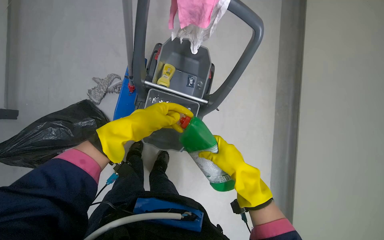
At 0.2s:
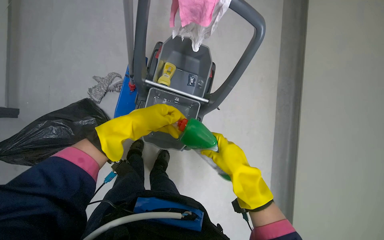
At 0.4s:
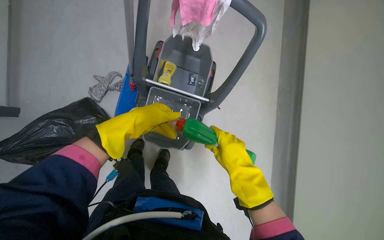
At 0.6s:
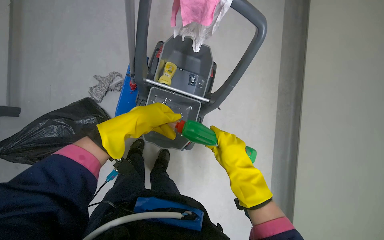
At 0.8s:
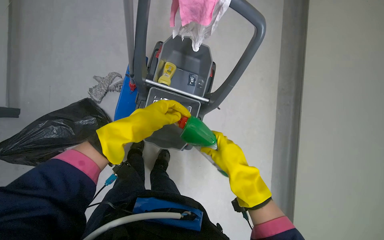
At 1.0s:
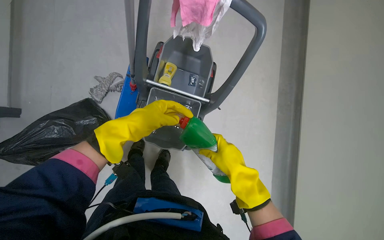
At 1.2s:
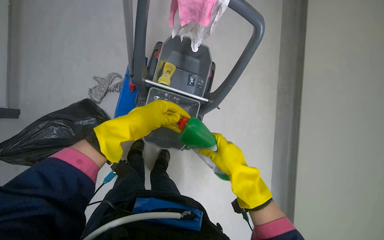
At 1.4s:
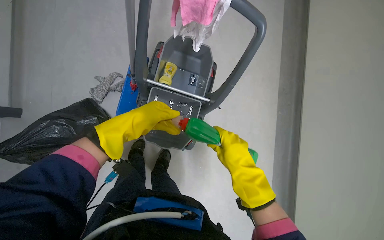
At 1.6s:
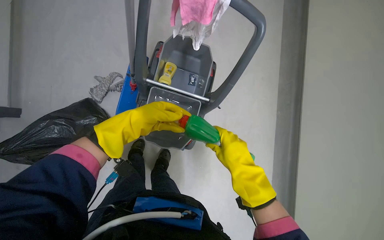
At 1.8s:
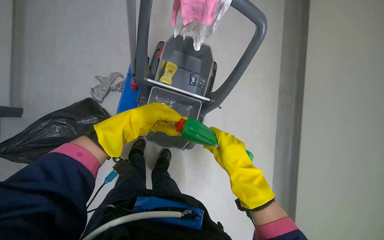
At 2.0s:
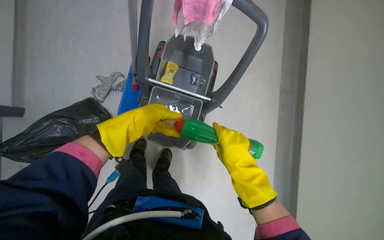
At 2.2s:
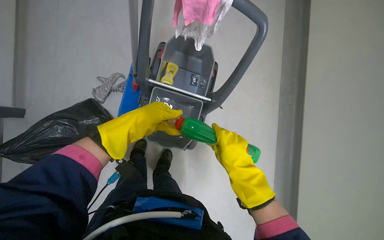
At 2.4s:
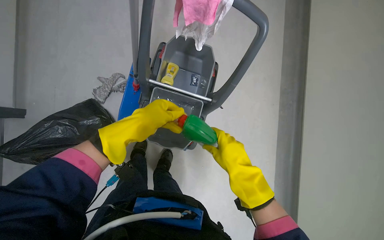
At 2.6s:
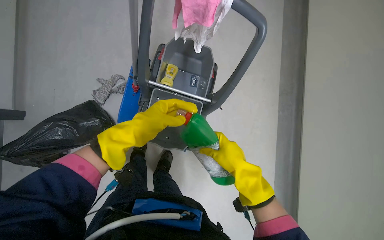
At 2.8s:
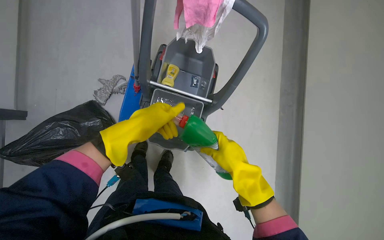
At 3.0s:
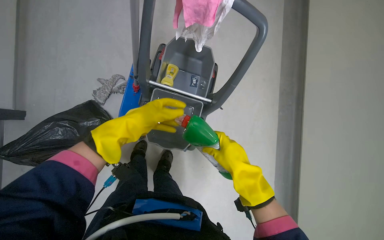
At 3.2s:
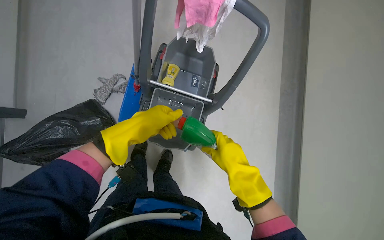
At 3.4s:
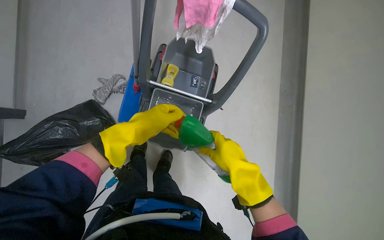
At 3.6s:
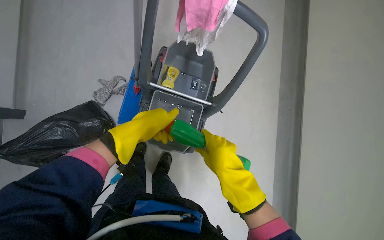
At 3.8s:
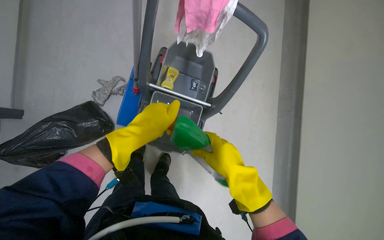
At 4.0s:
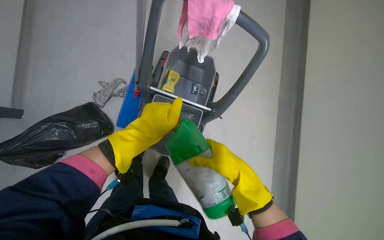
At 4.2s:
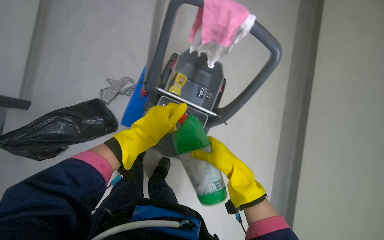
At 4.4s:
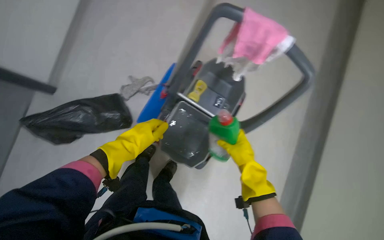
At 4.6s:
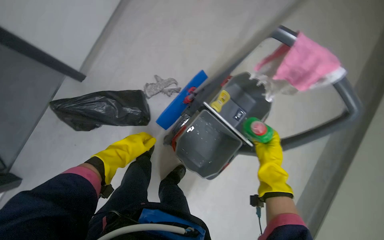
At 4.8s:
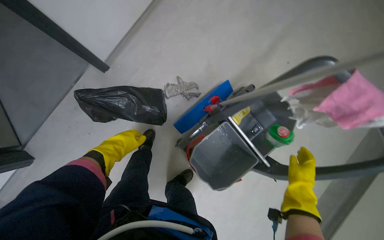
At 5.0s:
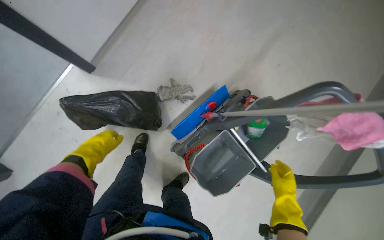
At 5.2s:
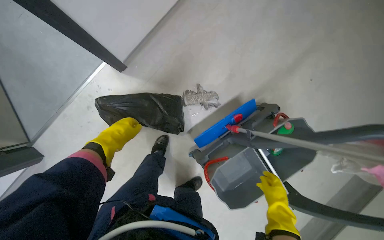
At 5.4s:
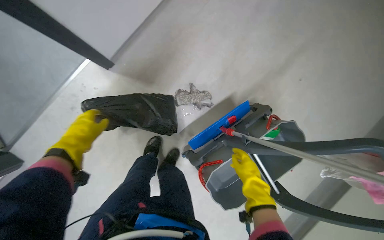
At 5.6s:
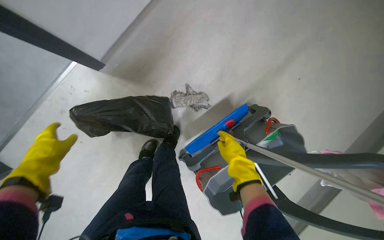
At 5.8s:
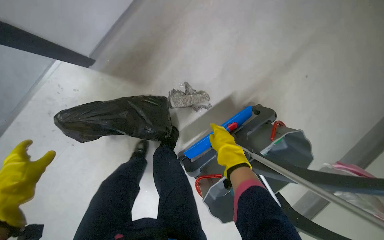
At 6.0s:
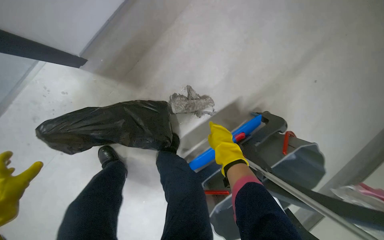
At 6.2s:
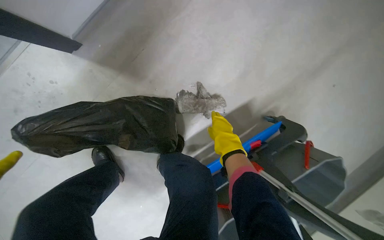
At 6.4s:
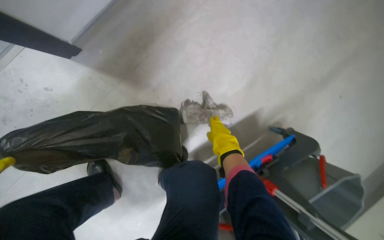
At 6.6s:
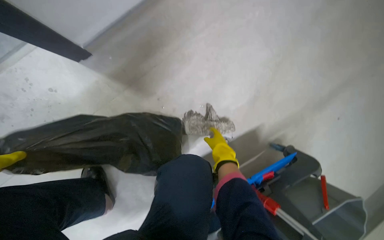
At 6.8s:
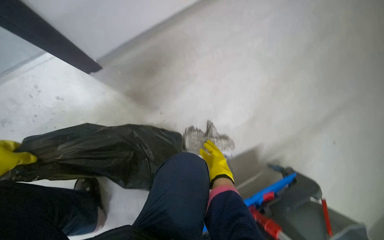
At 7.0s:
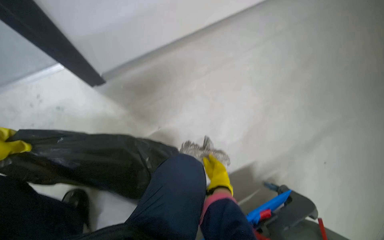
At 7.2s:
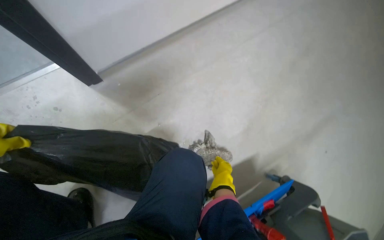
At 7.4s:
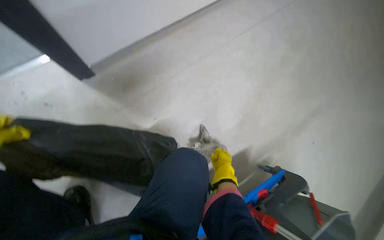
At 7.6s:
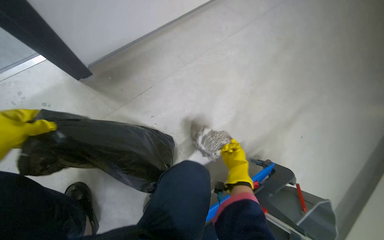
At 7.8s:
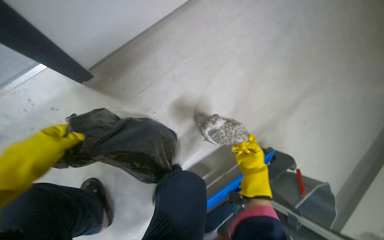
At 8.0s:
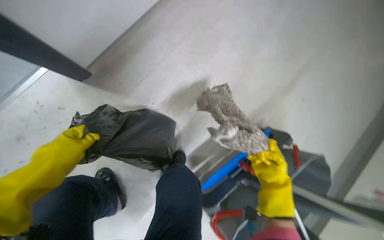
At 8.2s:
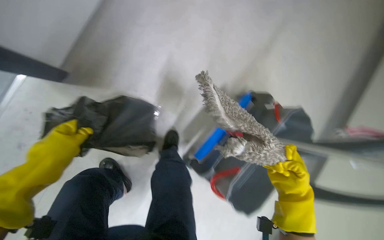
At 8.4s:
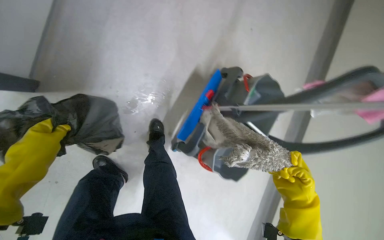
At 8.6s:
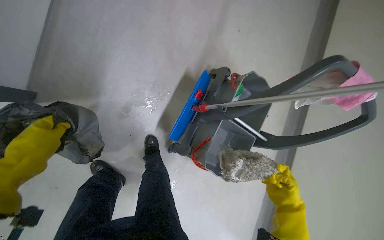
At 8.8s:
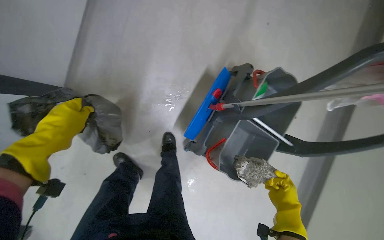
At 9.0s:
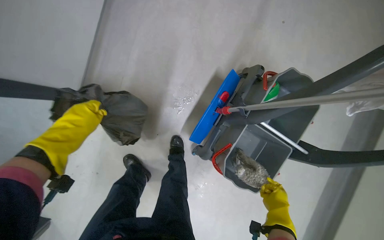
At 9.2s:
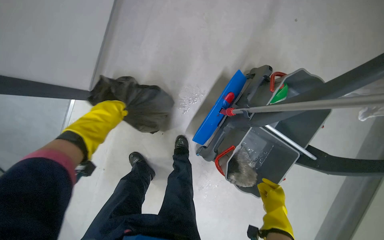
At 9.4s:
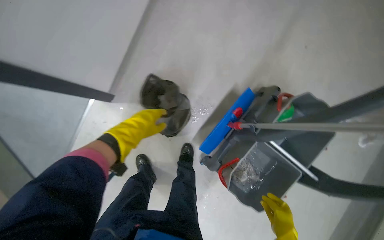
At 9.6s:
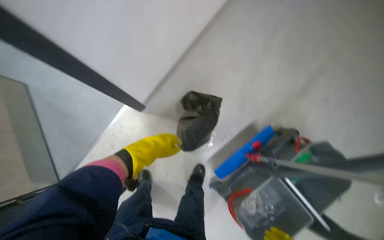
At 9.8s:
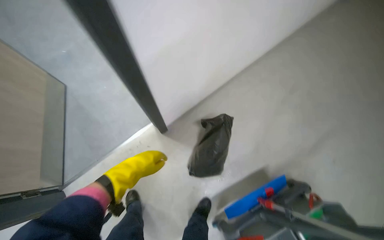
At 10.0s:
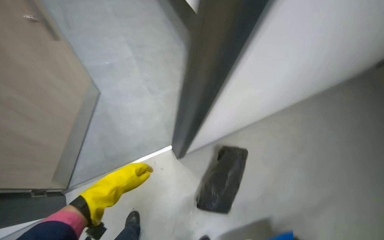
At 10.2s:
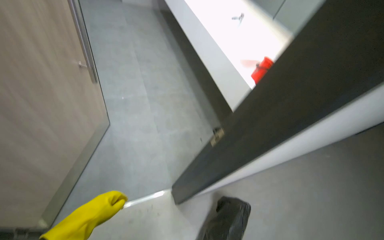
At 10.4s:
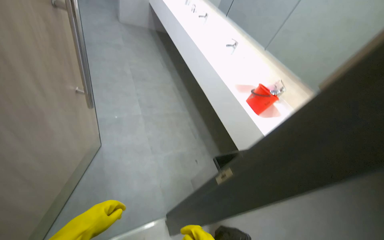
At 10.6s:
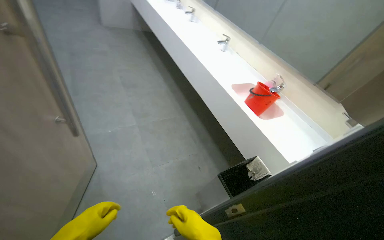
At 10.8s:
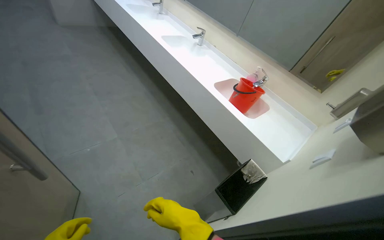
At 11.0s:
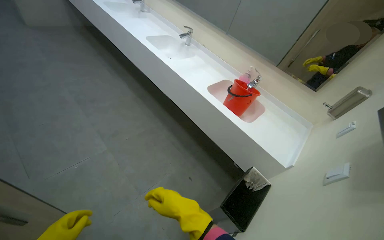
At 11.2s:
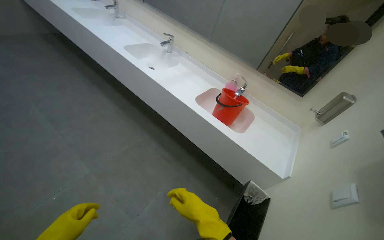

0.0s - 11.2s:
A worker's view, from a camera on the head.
Job: preparing cleaning supplies.
The whole recording: Preparing cleaning tools. The worker fills buckets with water and cleaning solution, and wrings a mop head.
0.0s - 1.6s: The left hand swings nearer and farther, roughly 10 cm each way, with 2 reversals.
1.6s - 3.2s: The hands are busy where they are.
3.2s - 4.8s: The scene rotates clockwise by roughly 35 degrees.
4.8s - 6.4s: The camera is carried approximately 70 cm. The wearer looks about 15 degrees further downward.
6.4s - 8.0s: The right hand goes about 25 cm nearer to the camera.
8.0s - 9.6s: The wearer moves approximately 40 cm. The camera sweeps to the left, by roughly 20 degrees.
9.6s - 11.2s: The head travels approximately 1 m. The camera is aimed some 20 degrees further to the right. The view tilts some 30 degrees upward.

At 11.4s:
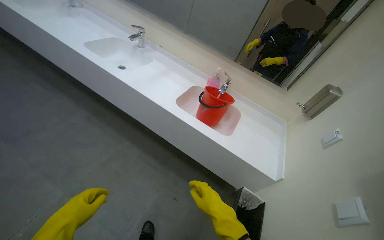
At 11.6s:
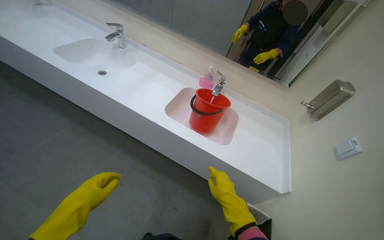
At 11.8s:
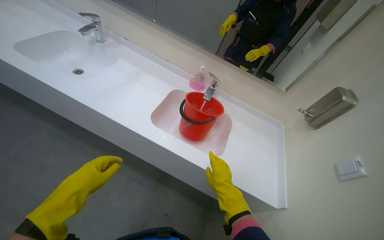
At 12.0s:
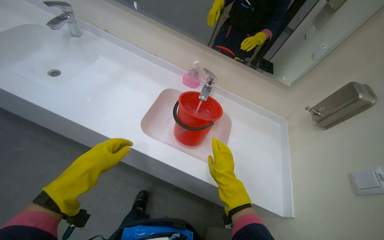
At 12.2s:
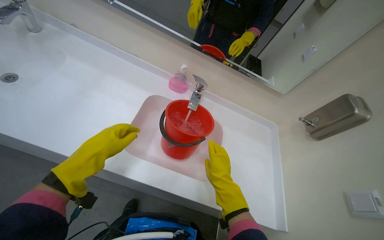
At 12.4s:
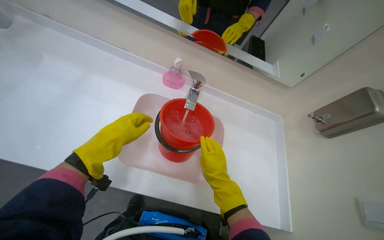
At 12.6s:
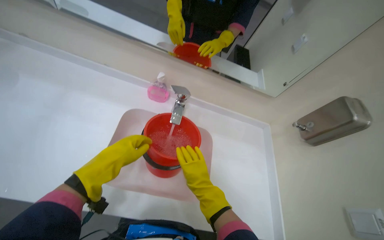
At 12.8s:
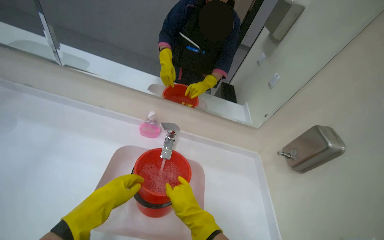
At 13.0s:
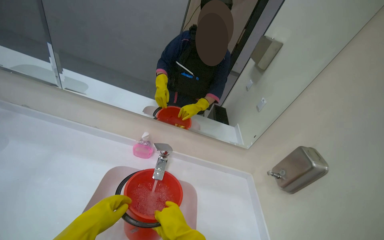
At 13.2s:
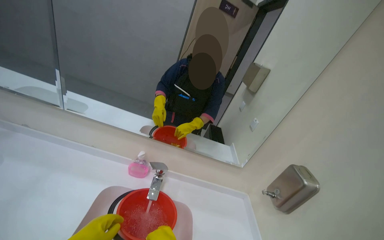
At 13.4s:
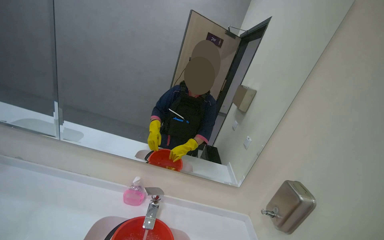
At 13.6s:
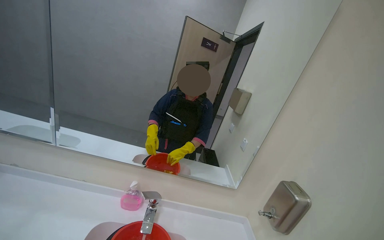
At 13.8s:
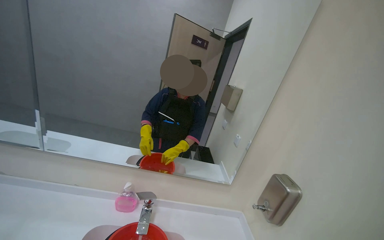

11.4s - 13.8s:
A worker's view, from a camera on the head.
Job: preparing cleaning supplies.
The whole recording: Preparing cleaning tools. The worker fills buckets with water and cleaning solution, and wrings a mop head.
11.4s - 12.6s: The head travels approximately 70 cm. The head rotates roughly 20 degrees to the right. The camera pitches downward, by some 20 degrees.
12.6s - 13.8s: The camera pitches upward, by roughly 35 degrees.

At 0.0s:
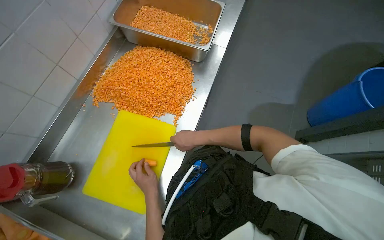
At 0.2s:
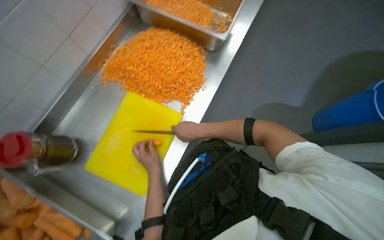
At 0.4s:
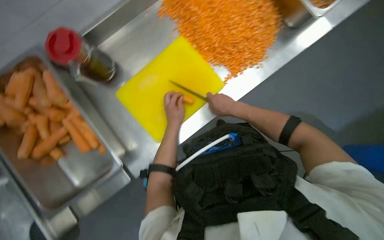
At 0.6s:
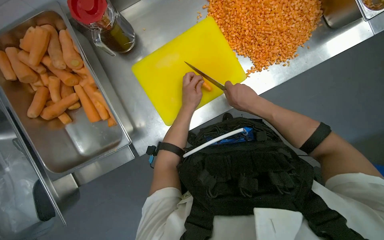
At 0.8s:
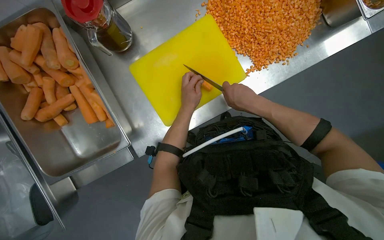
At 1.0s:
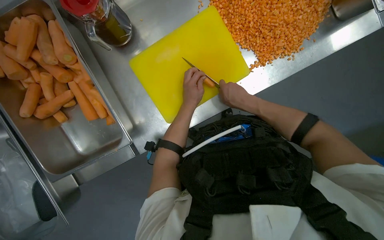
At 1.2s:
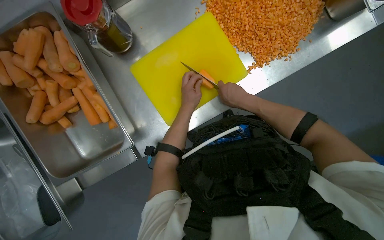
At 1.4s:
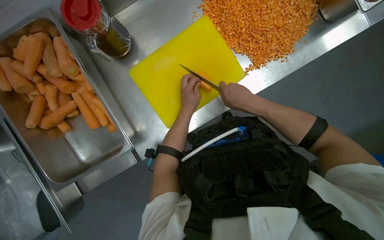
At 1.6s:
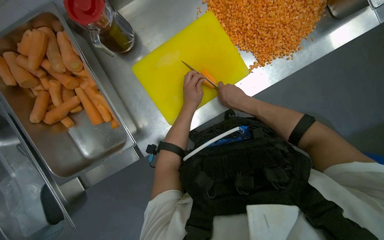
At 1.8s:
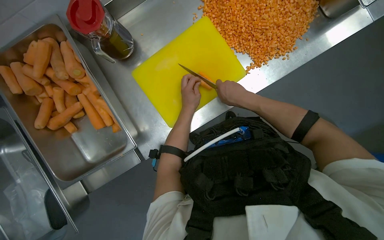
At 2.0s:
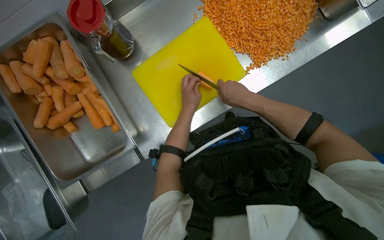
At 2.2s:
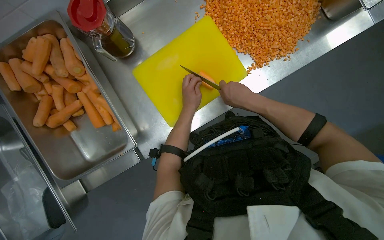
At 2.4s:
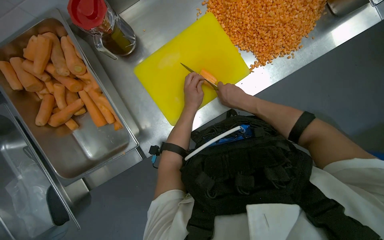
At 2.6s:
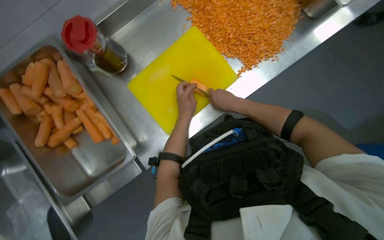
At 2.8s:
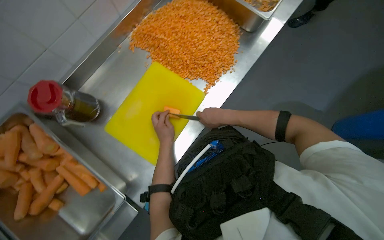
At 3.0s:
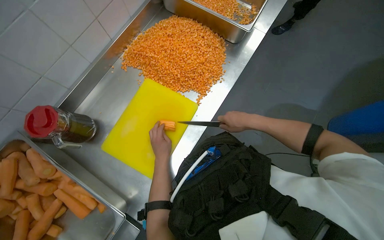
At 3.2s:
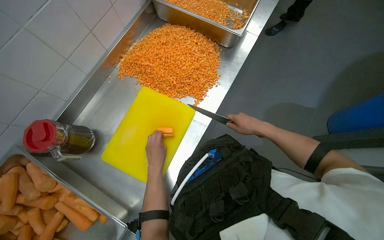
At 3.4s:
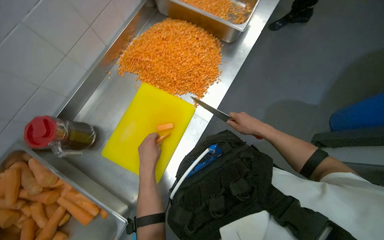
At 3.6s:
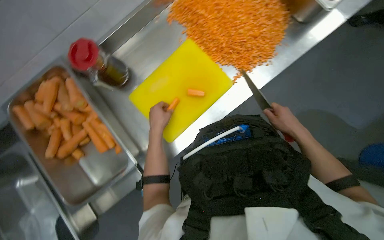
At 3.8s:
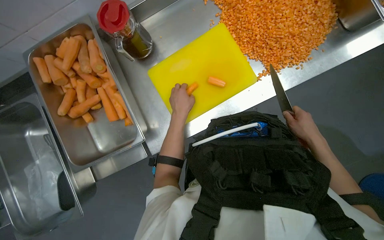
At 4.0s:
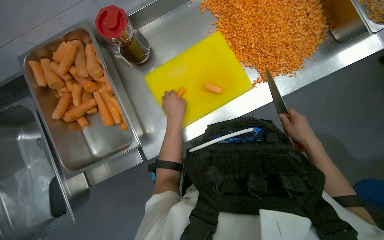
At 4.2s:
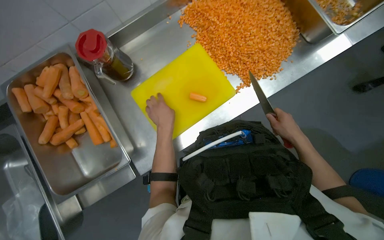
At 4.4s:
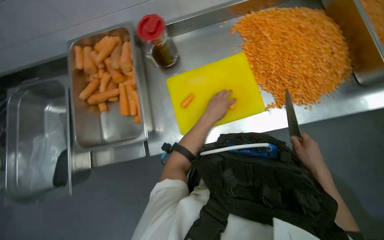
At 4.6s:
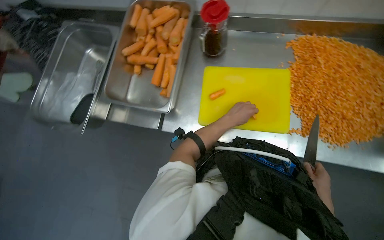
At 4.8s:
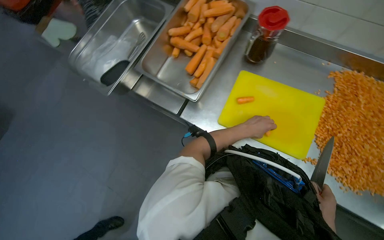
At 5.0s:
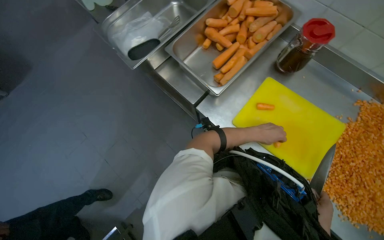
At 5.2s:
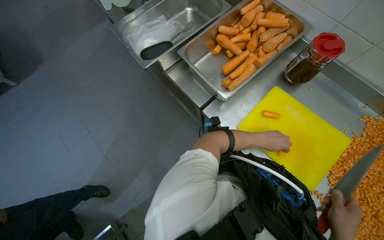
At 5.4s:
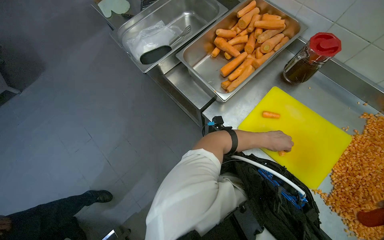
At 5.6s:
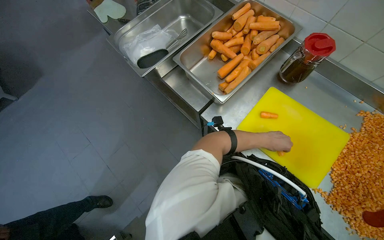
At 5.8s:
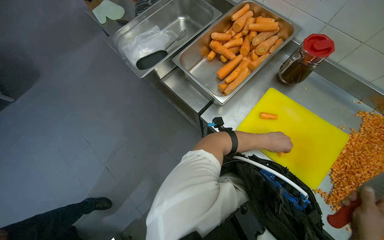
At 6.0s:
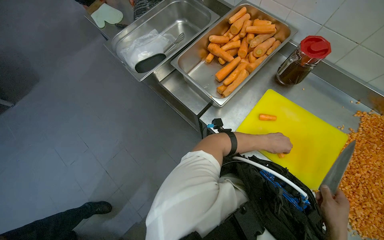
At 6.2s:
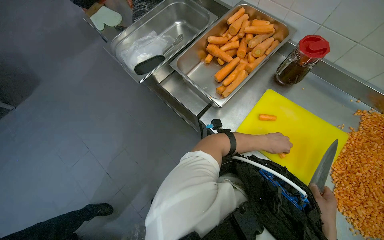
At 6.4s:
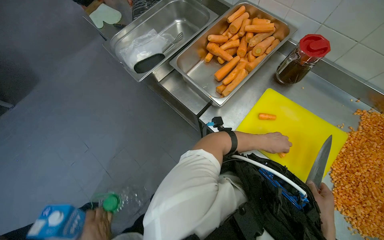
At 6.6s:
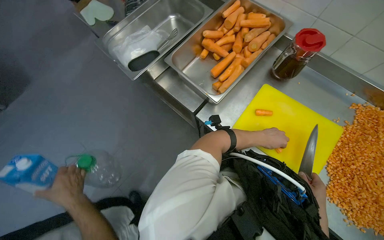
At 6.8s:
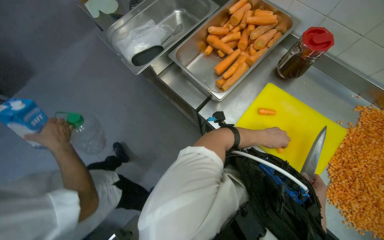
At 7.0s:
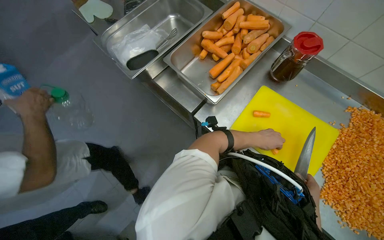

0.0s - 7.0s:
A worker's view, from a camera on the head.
Job: preparing food.
The whole recording: Dicing carrots on cutting board. The worker dices carrots on a yellow cutting board and scrapes them into a metal tray.
0.0s - 1.4s: The wearer looks approximately 20 degrees further downward. Everything in view rotates some 40 degrees clockwise.
4.2s - 5.6s: The wearer's head swings some 75 degrees to the left.
